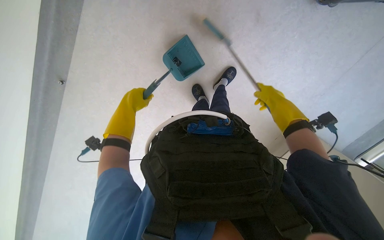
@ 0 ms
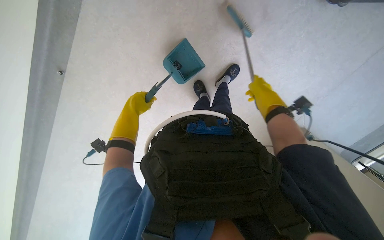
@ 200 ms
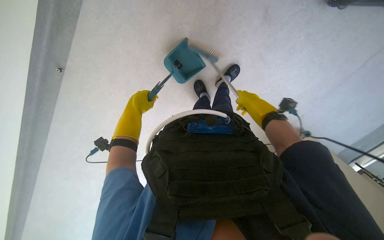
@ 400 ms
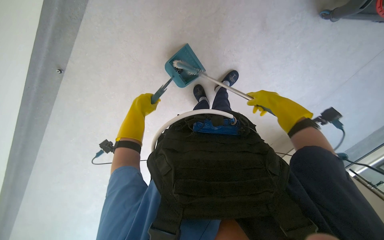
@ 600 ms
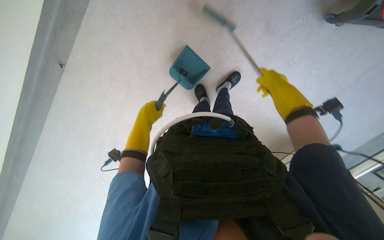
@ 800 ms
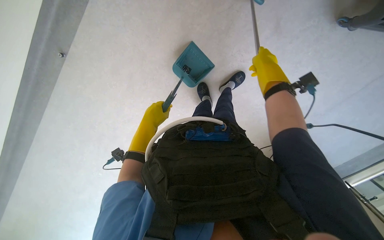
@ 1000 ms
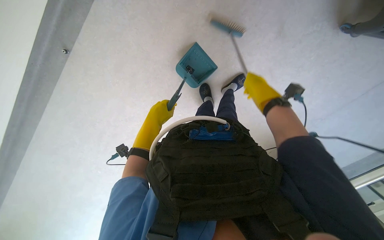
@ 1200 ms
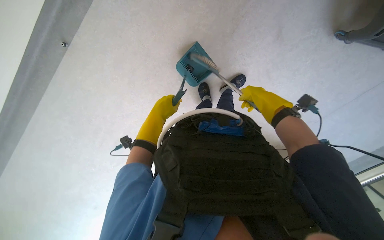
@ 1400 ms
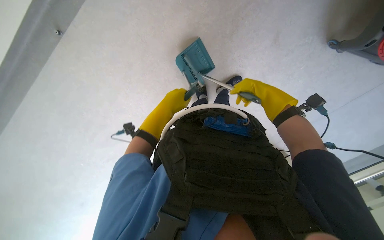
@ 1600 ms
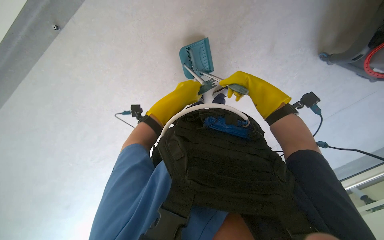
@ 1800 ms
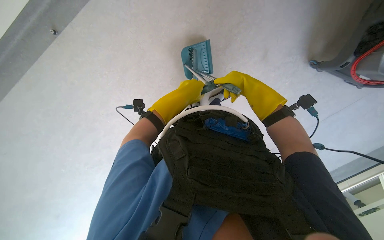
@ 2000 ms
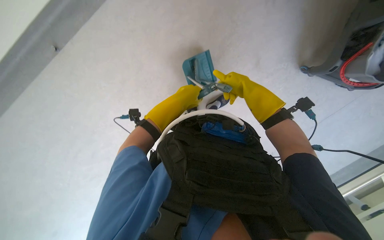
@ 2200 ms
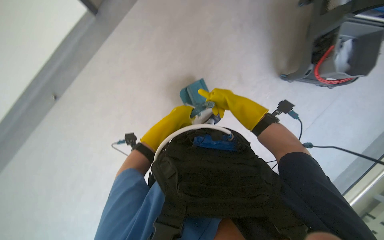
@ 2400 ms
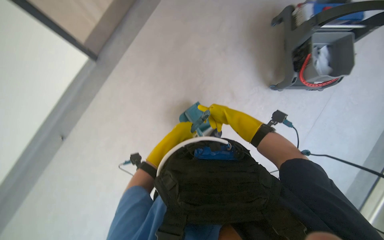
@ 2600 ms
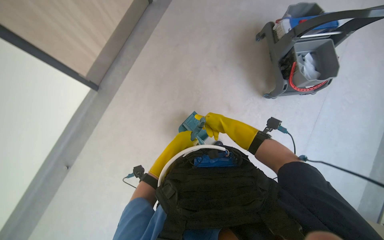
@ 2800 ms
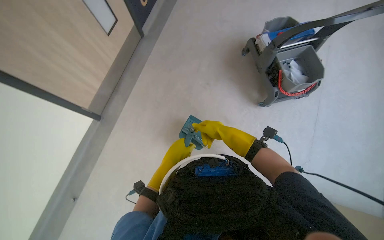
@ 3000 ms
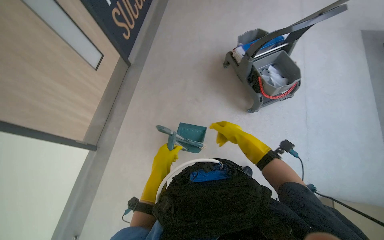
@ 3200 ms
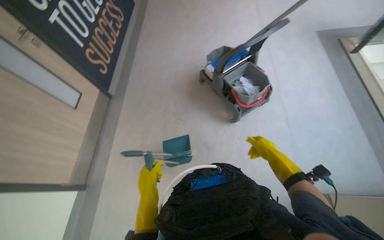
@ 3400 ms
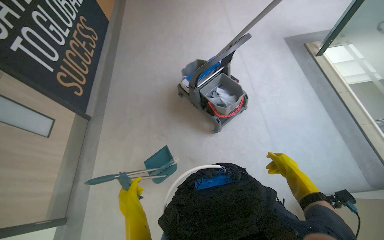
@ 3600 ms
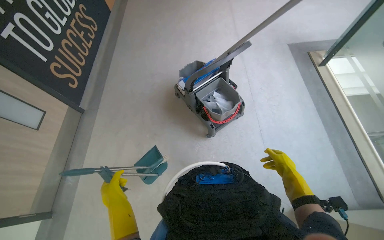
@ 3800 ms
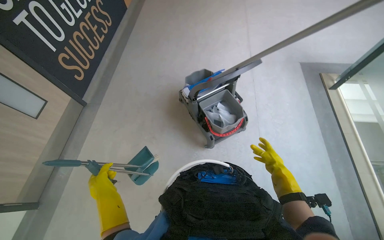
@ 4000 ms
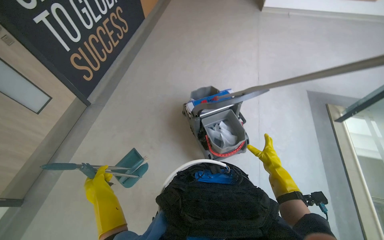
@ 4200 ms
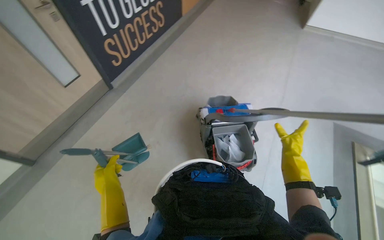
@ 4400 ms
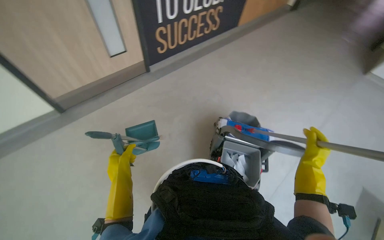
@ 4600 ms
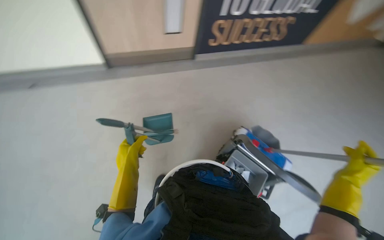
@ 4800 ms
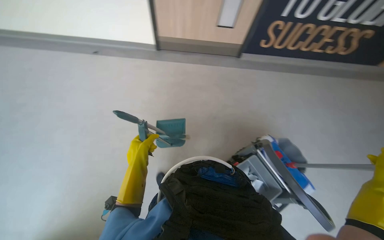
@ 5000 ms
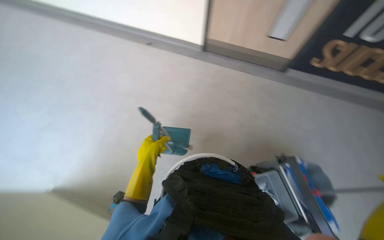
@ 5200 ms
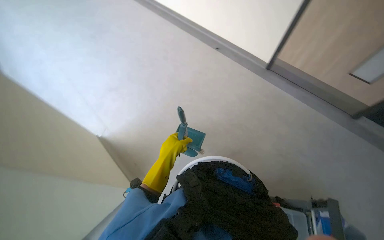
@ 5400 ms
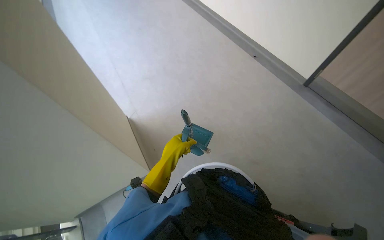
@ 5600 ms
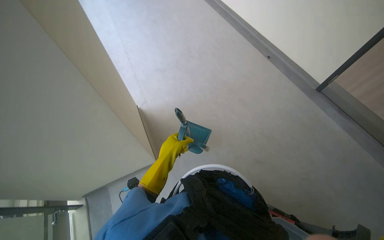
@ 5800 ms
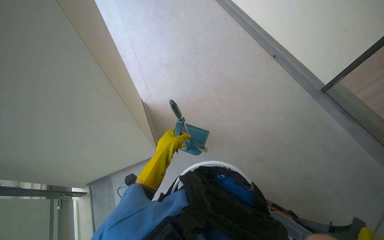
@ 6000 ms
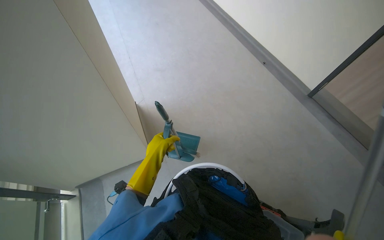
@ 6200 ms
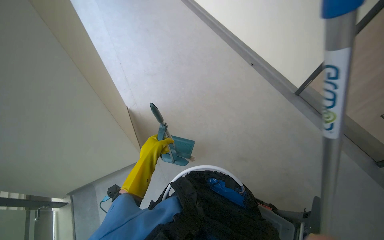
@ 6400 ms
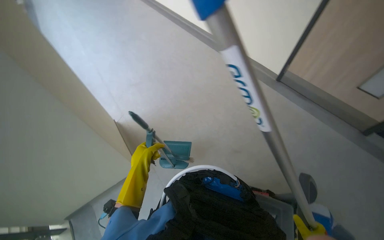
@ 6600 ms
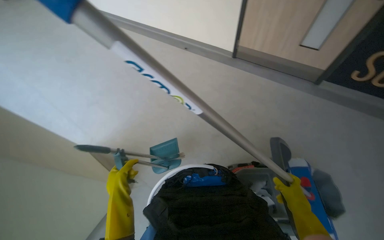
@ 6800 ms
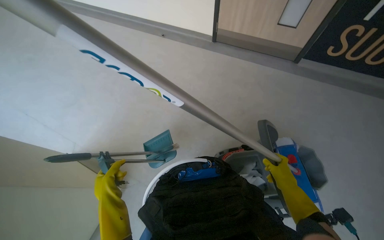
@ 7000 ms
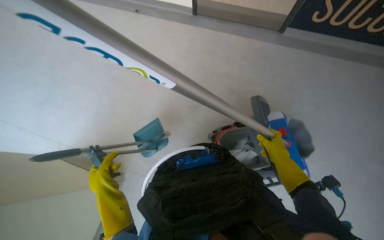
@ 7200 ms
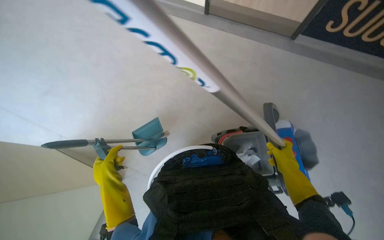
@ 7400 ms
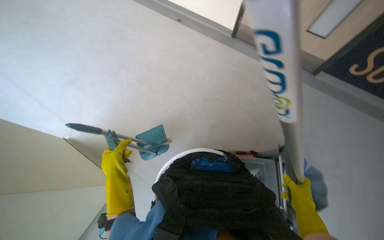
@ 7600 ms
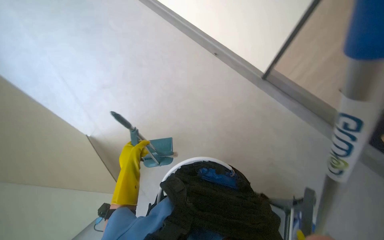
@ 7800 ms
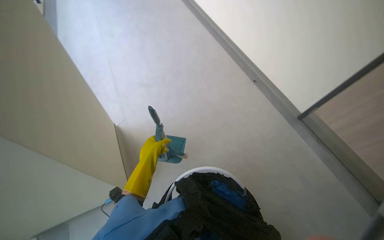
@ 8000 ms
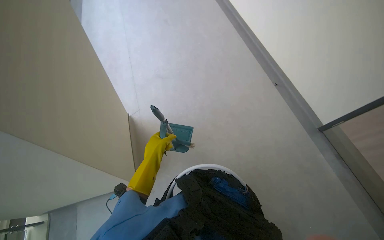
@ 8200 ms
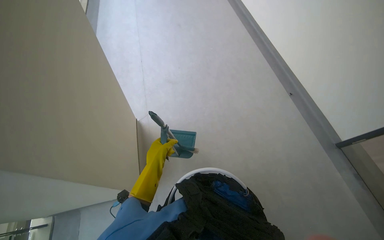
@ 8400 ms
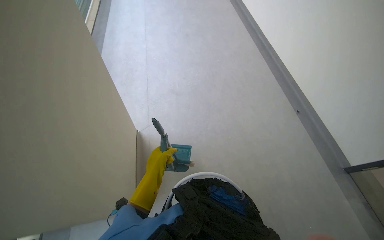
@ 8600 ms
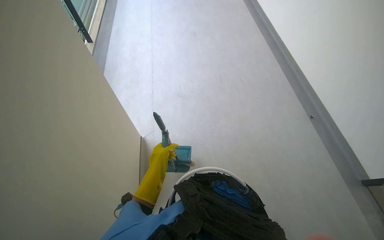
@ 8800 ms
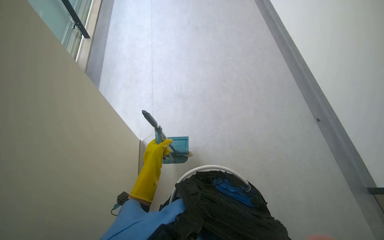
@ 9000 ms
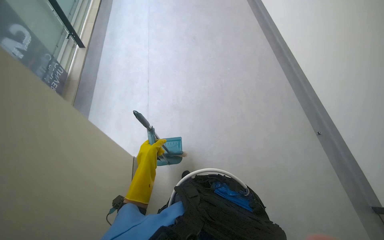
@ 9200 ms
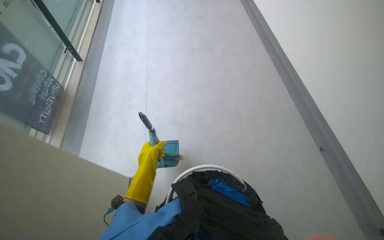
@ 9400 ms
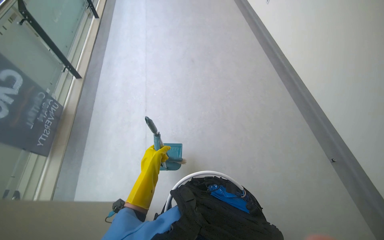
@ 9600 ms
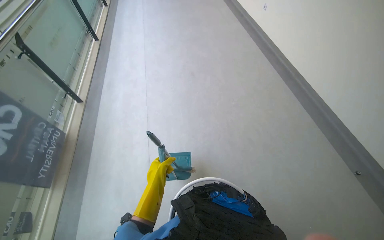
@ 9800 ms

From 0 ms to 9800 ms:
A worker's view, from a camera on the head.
Job: sweeping floor.
The whole recording: Sweeping floor with brush and dustpan. The worker sweeps the floor with a brush and dustpan.
From 1400 ms to 2800 ms: The view tilts about 30 degrees upward.
From 2800 ms to 4200 ms: The head travels about 60 cm. The wearer looks some 25 degrees further upward.
From 4200 ms to 5600 ms: The wearer's head swings about 105 degrees to the left.
From 5600 ms to 7000 ms: The wearer's head swings approximately 35 degrees to the right.
From 7000 ms to 8400 ms: The wearer's head swings about 55 degrees to the left. The camera pitches upward, by some 15 degrees.
From 8400 ms to 9800 ms: The wearer looks about 15 degrees further upward.
